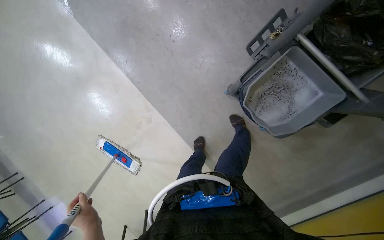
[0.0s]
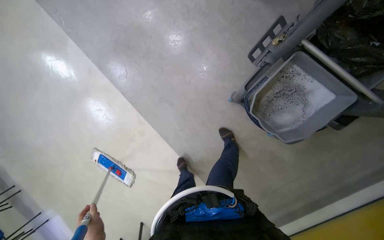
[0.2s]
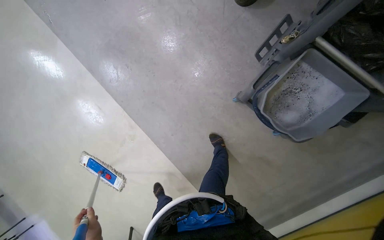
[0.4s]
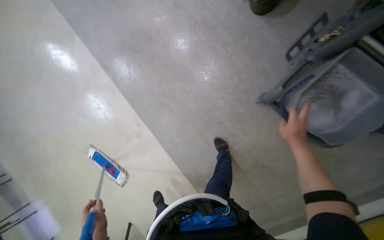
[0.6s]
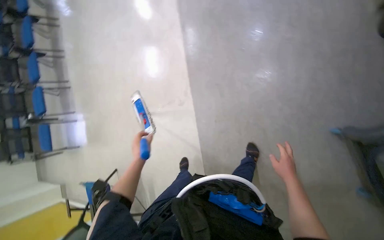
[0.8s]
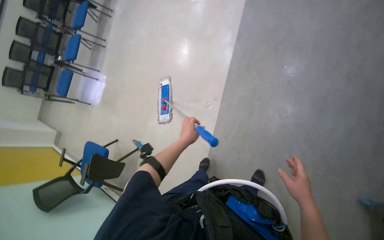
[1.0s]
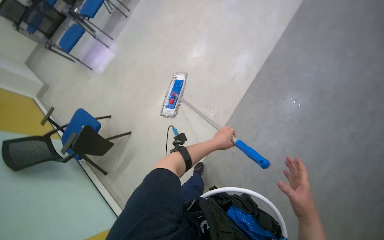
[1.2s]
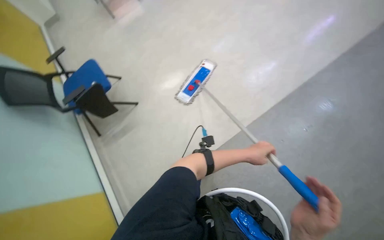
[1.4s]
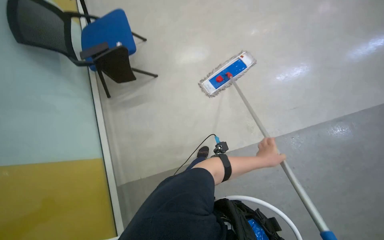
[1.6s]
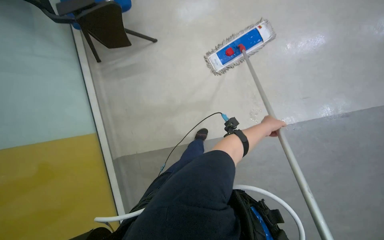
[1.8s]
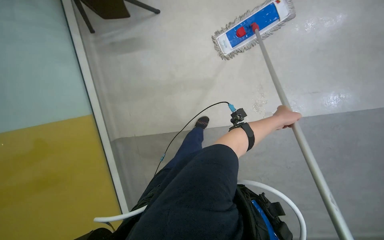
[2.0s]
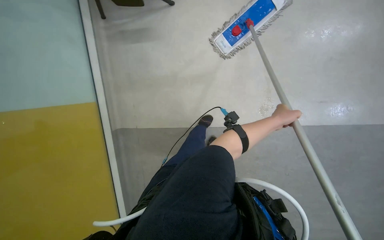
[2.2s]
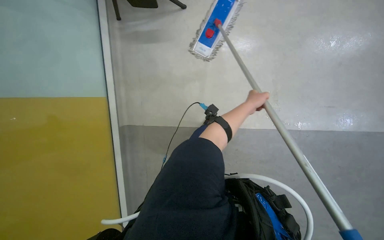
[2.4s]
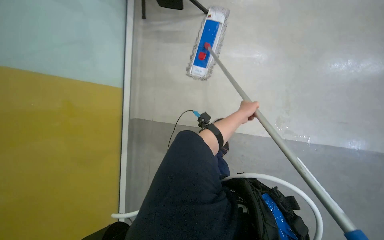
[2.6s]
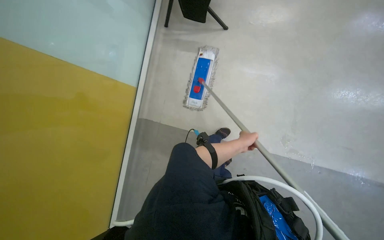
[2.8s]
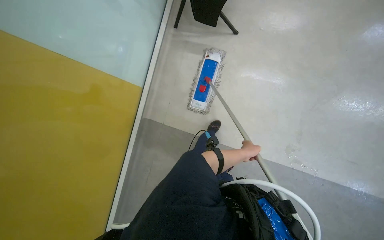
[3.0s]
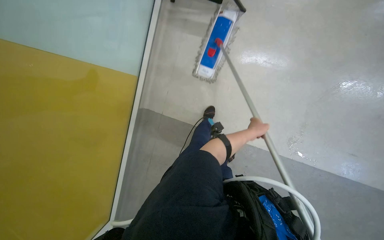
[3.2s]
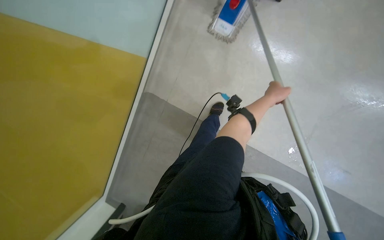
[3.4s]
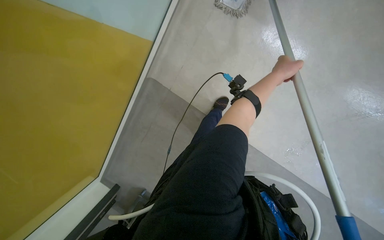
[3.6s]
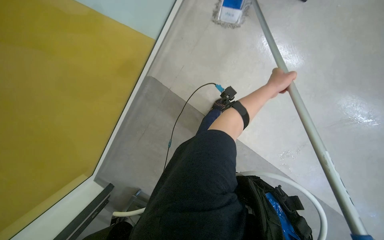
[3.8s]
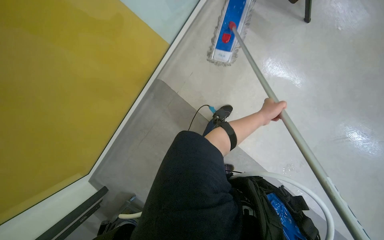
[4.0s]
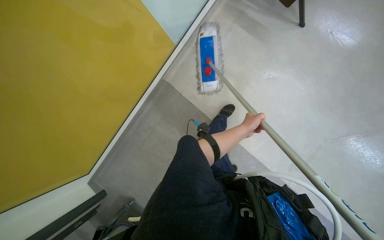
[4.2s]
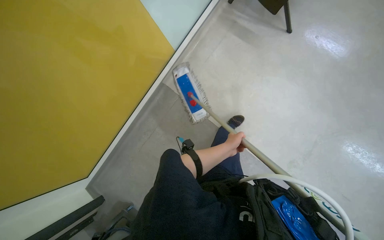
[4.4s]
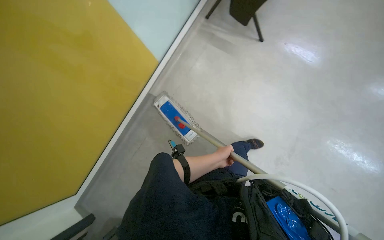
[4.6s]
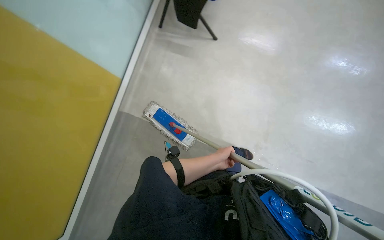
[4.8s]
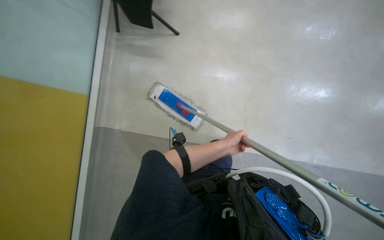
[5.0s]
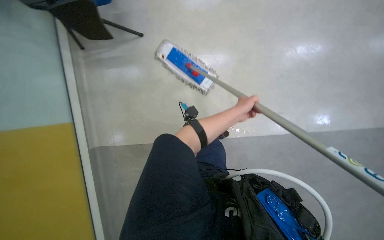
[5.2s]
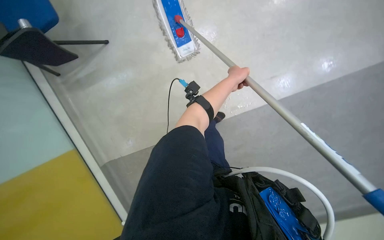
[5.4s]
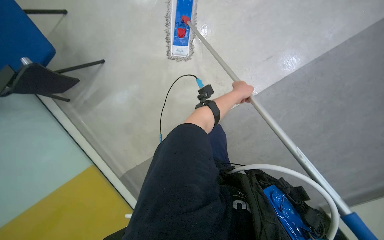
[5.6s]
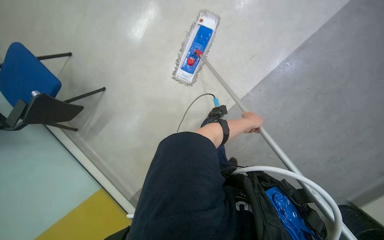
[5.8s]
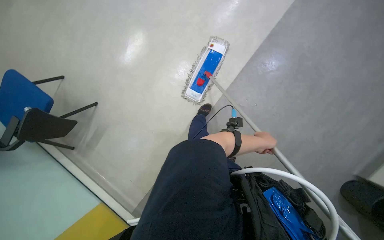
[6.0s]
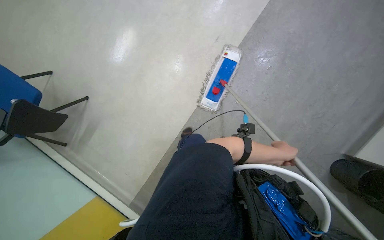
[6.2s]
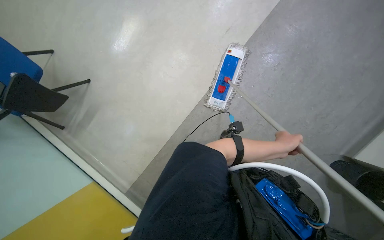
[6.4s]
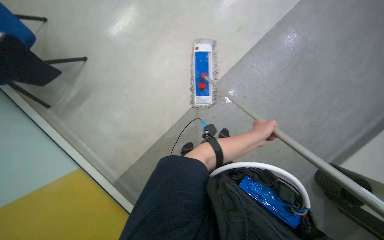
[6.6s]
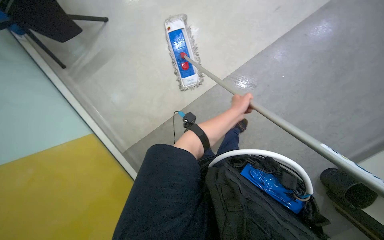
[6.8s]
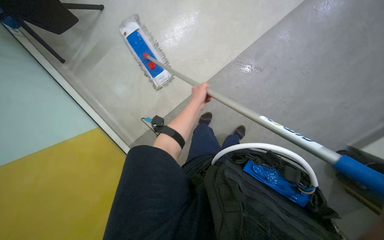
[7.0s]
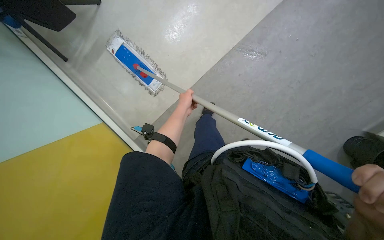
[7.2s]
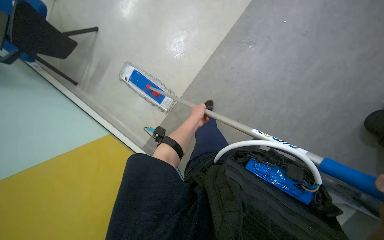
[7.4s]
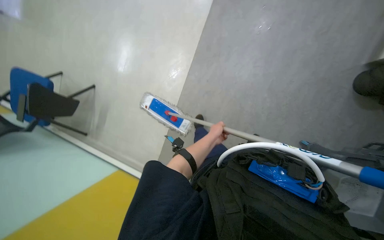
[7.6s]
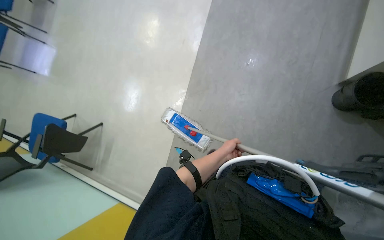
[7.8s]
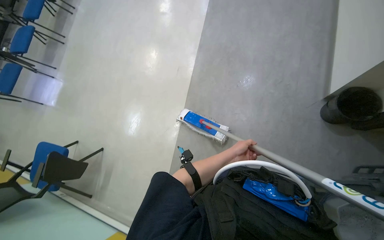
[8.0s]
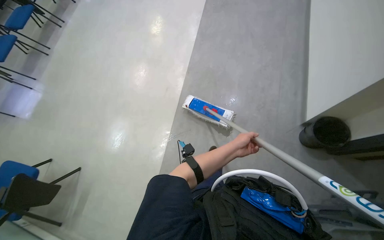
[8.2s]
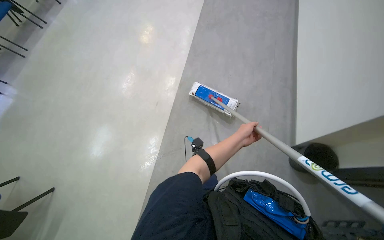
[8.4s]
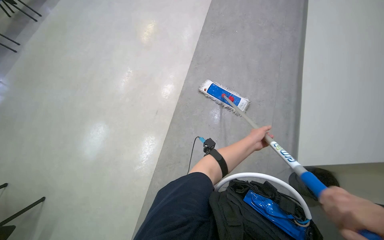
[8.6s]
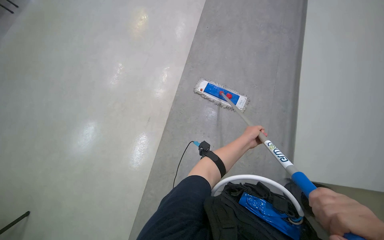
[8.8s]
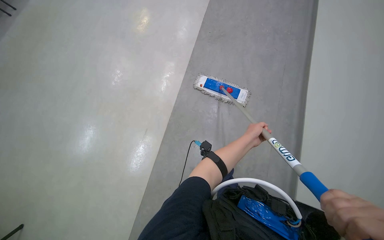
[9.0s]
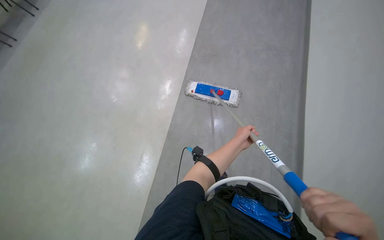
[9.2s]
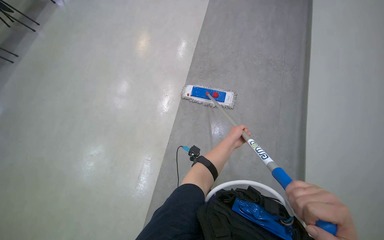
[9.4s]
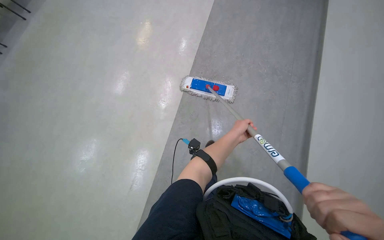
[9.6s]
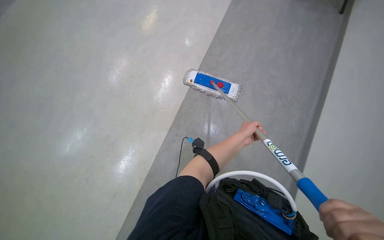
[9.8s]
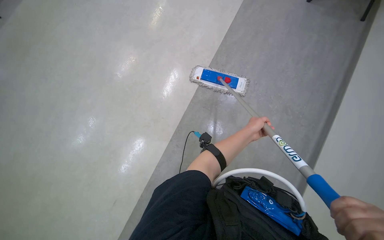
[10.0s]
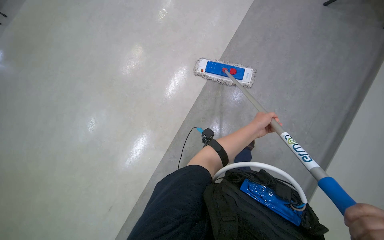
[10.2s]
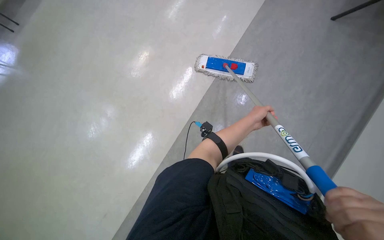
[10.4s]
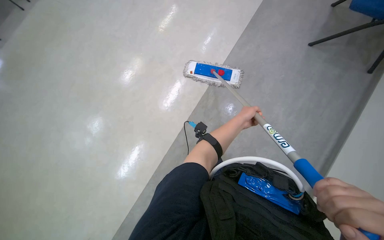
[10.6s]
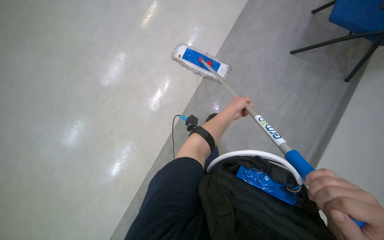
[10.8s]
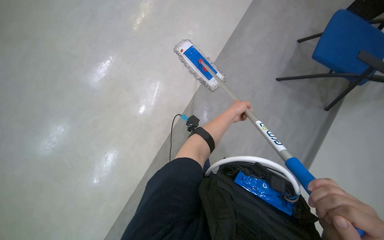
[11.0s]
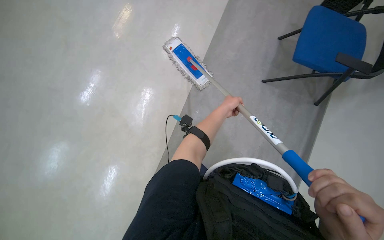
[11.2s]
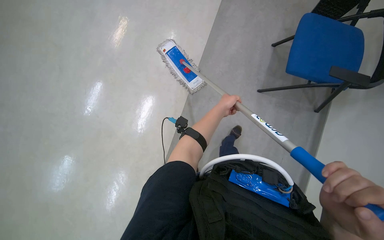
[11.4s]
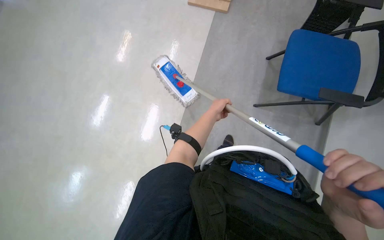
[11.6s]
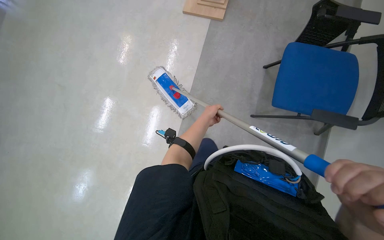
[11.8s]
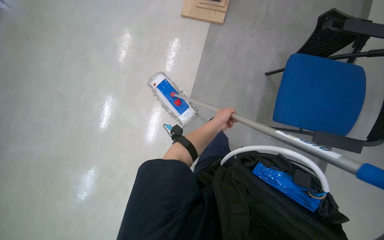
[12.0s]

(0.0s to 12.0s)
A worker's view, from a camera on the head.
Job: organizing items.
The whole recording: Pushing cleaning cart. The worker pushes a cleaning cart through the hallway.
0.0s - 1.6s: The camera is carried about 1 m. The view tips downward by approximately 15 degrees. Everything in view rotates some 110 degrees clockwise.
3.0s - 4.4s: The head travels approximately 40 cm. The wearer looks about 15 degrees further downward.
4.4s - 6.0s: The left hand goes roughly 30 cm to the right, and travels up the picture and back again, roughly 15 cm each way.
6.0s - 7.6s: The left hand travels to the left by roughly 35 cm.
7.6s - 9.0s: The wearer moves some 60 cm. The wearer looks about 25 degrees further upward.
10.4s - 12.0s: The wearer moves about 50 cm.

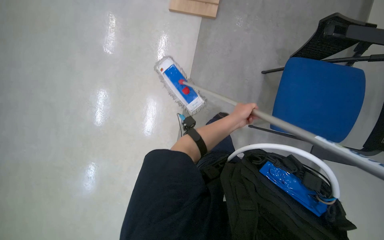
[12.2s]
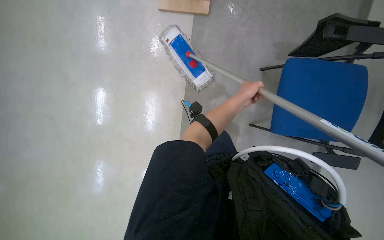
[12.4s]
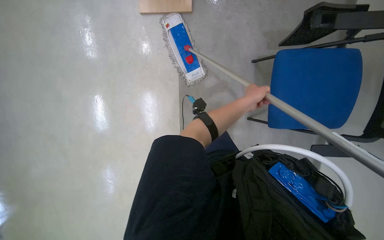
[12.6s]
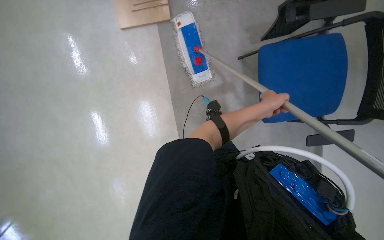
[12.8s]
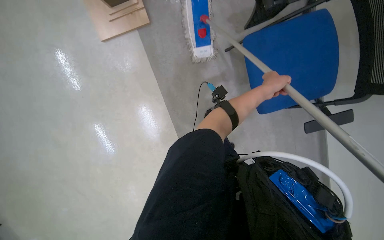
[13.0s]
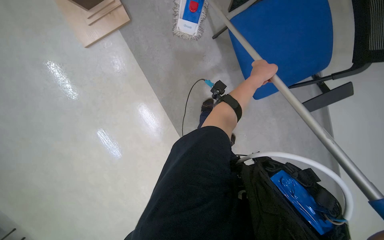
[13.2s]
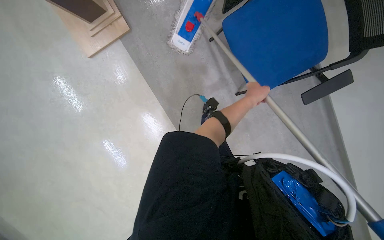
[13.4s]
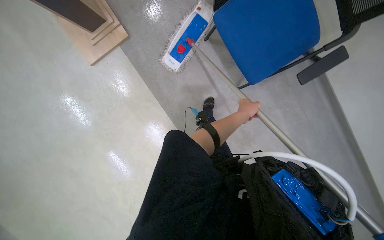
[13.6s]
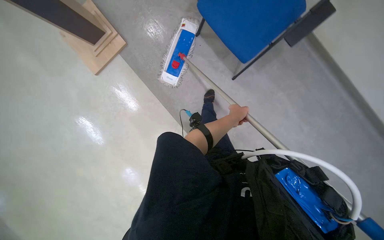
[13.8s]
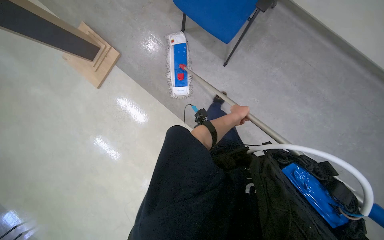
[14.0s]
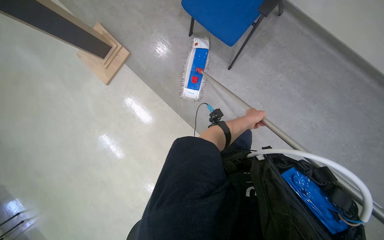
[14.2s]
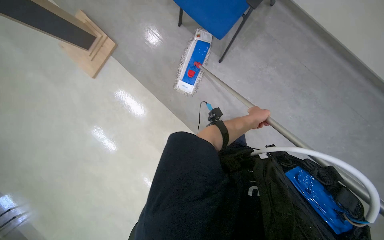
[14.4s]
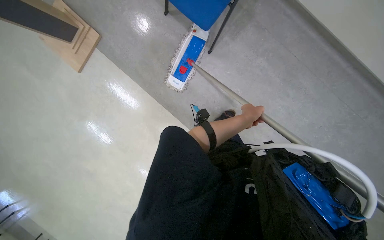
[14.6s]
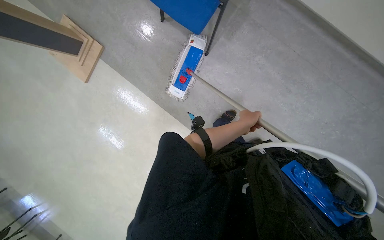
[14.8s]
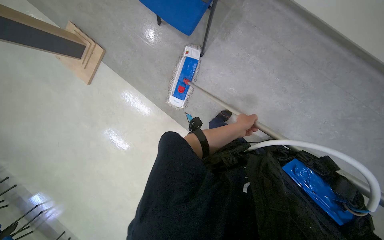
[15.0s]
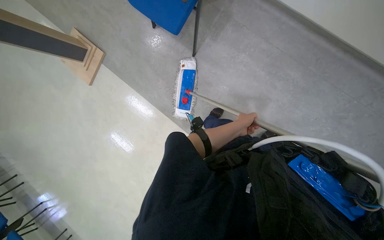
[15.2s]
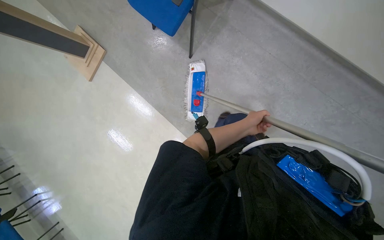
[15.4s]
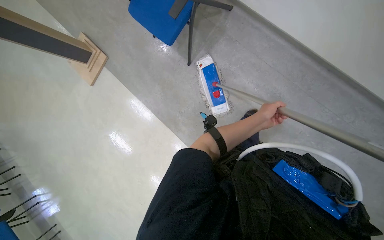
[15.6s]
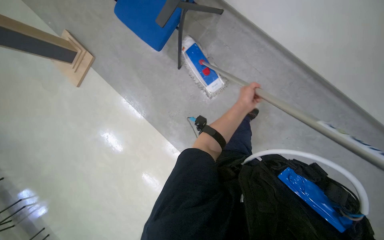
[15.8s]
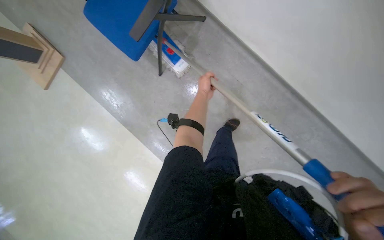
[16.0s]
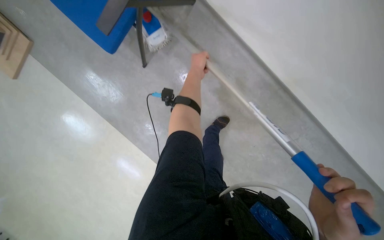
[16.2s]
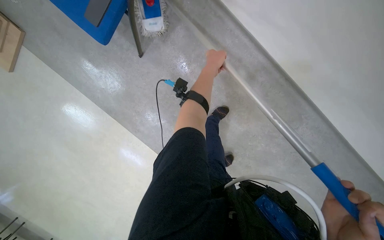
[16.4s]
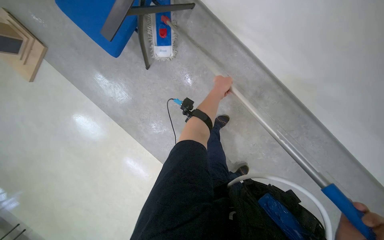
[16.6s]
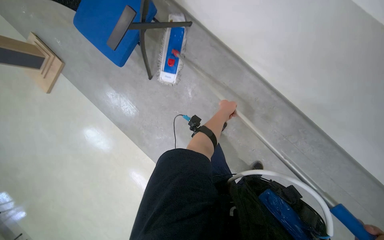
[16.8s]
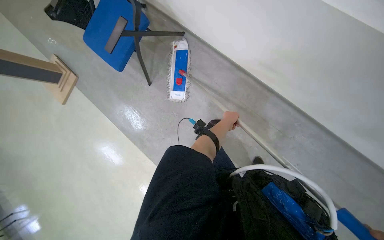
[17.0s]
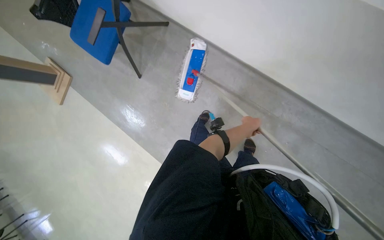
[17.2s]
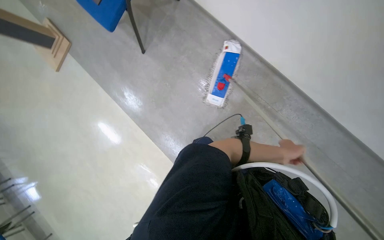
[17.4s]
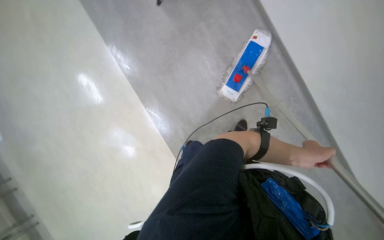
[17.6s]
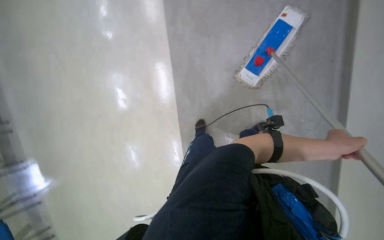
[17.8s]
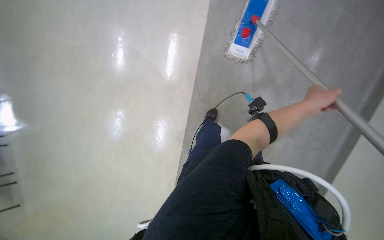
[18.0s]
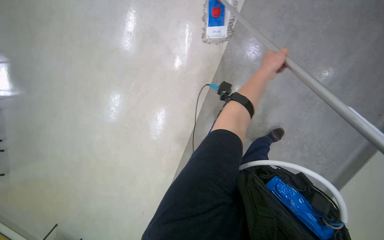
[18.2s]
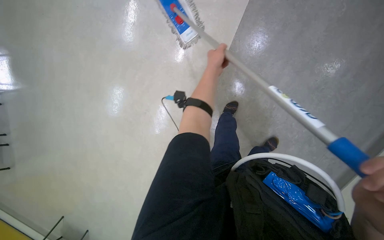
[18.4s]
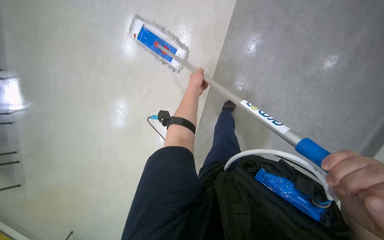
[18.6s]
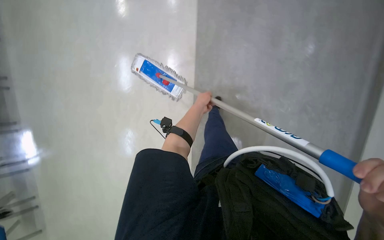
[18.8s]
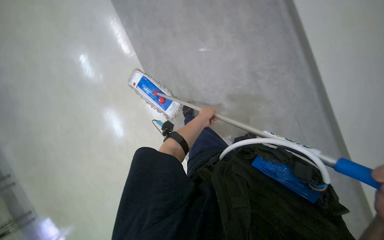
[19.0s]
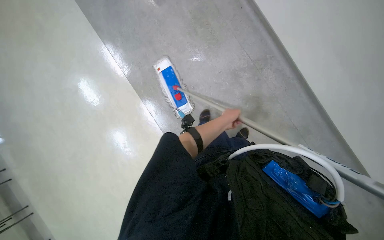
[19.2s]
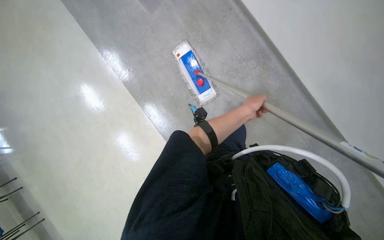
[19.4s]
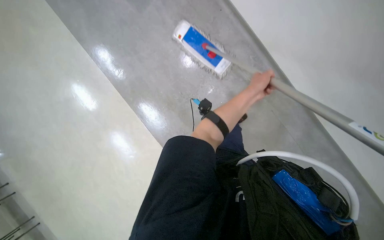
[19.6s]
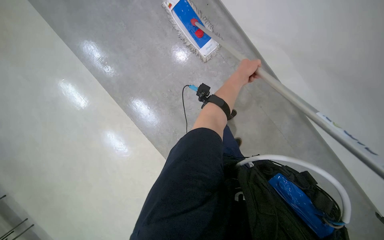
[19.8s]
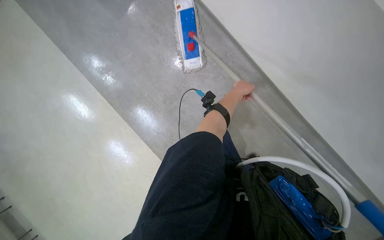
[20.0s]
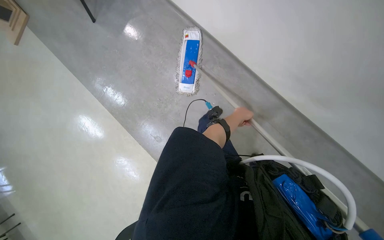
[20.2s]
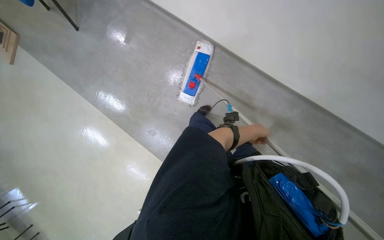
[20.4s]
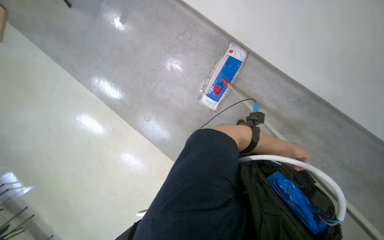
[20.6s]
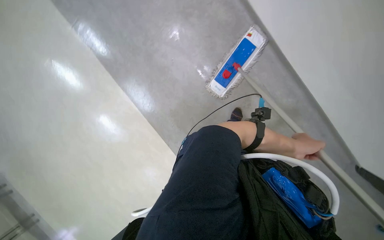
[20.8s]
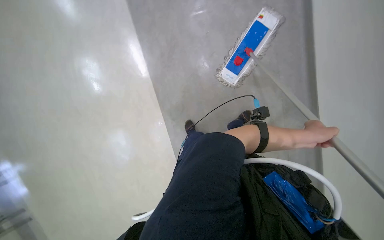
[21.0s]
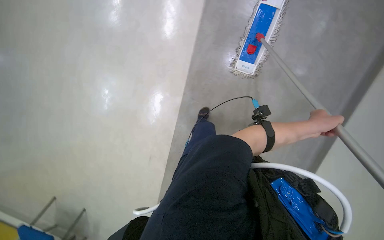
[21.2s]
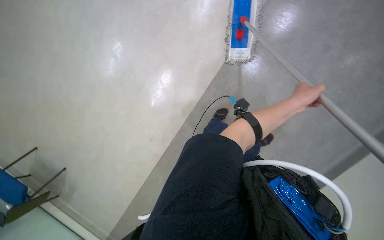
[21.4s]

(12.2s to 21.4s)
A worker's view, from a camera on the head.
Job: organizing items.
The whole recording: Pushing cleaning cart. The worker pushes a cleaning cart through the hallway.
12.2s - 13.8s: The scene rotates counterclockwise by approximately 35 degrees. The left hand moves roughly 25 cm up the picture and comes back.
15.2s - 16.8s: The left hand shifts some 40 cm up the picture.
16.8s - 18.4s: The camera is carried roughly 50 cm.
